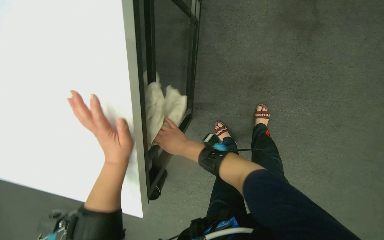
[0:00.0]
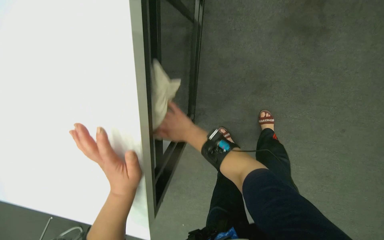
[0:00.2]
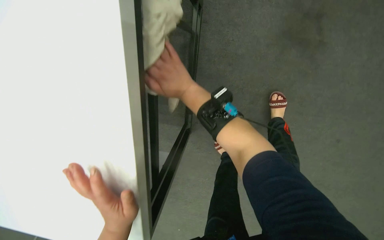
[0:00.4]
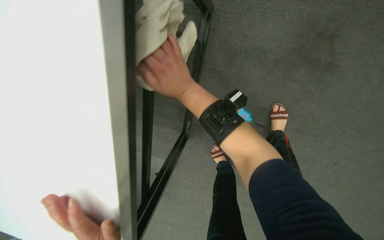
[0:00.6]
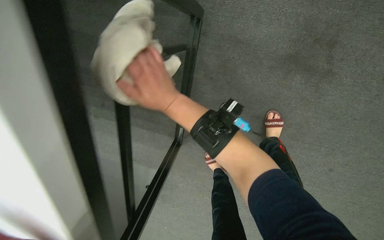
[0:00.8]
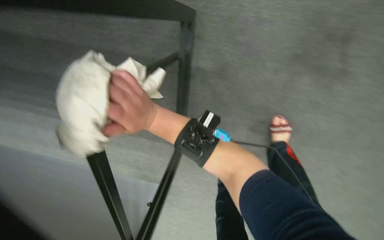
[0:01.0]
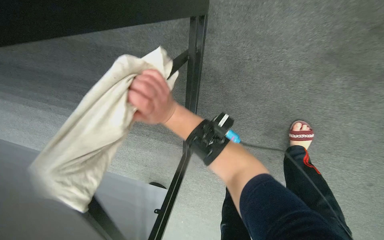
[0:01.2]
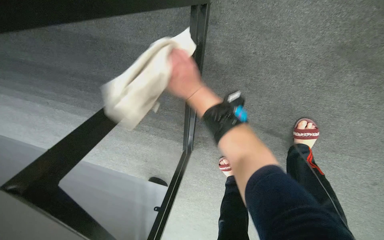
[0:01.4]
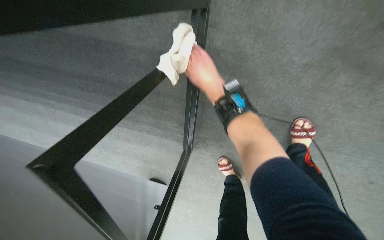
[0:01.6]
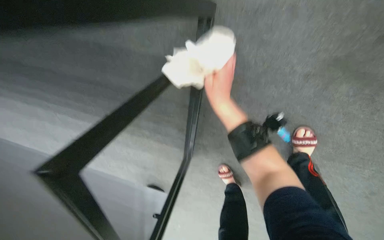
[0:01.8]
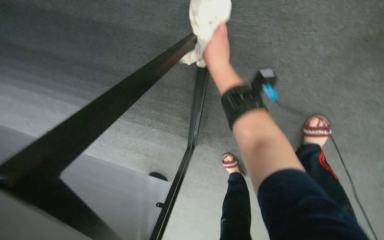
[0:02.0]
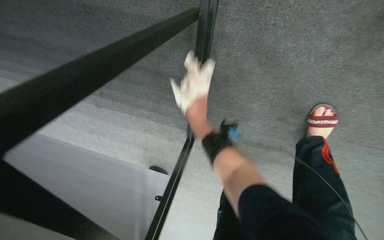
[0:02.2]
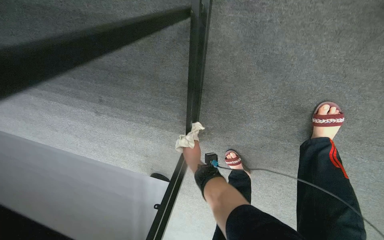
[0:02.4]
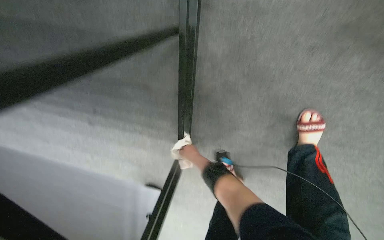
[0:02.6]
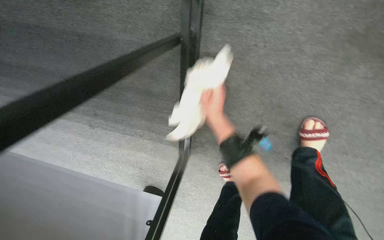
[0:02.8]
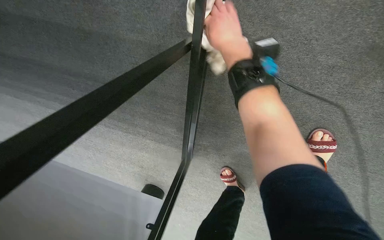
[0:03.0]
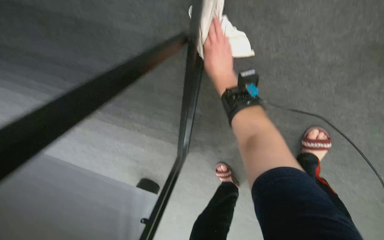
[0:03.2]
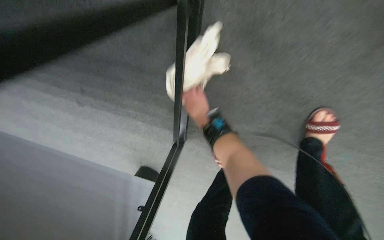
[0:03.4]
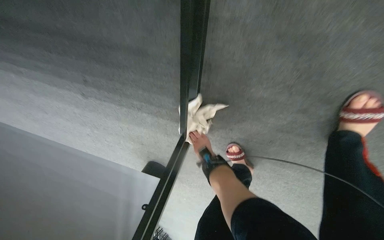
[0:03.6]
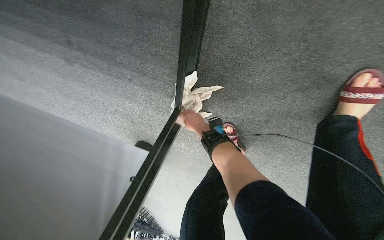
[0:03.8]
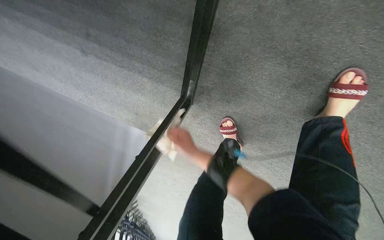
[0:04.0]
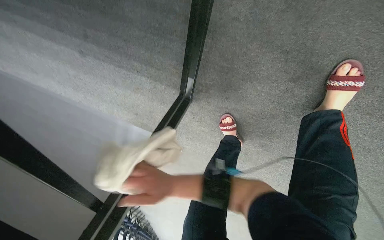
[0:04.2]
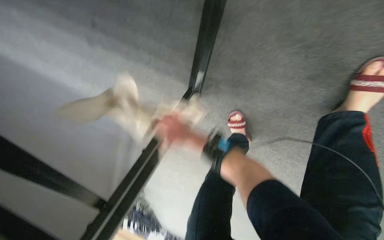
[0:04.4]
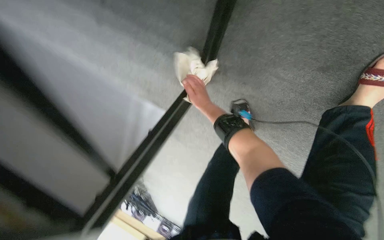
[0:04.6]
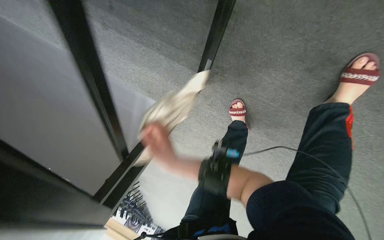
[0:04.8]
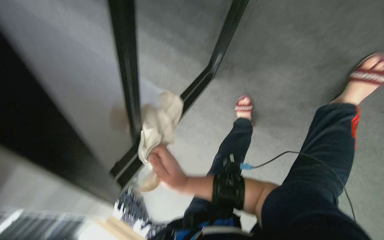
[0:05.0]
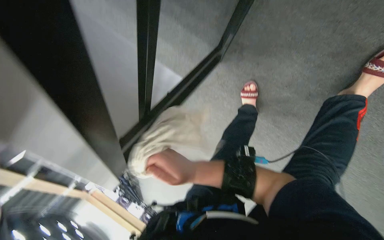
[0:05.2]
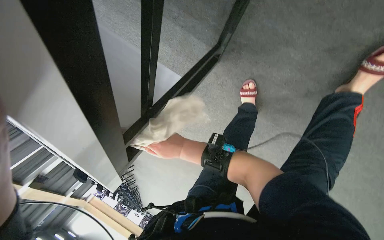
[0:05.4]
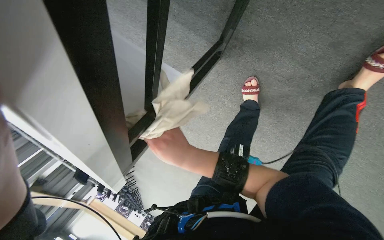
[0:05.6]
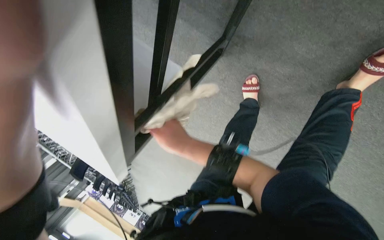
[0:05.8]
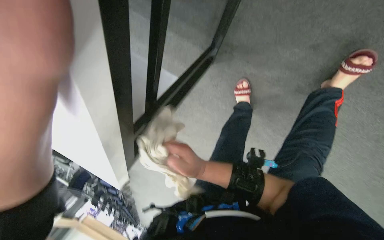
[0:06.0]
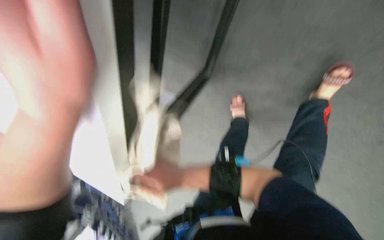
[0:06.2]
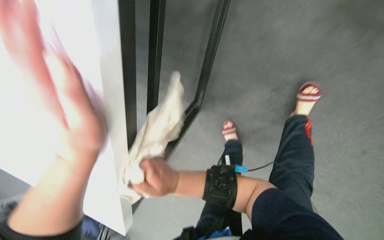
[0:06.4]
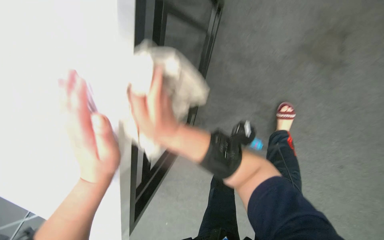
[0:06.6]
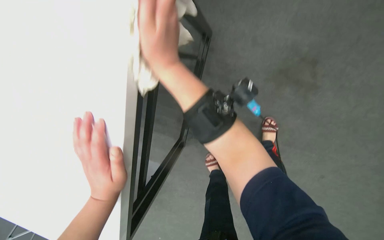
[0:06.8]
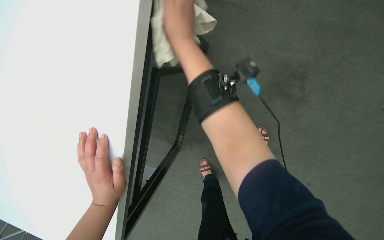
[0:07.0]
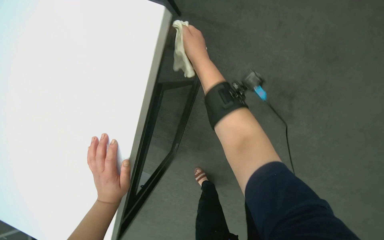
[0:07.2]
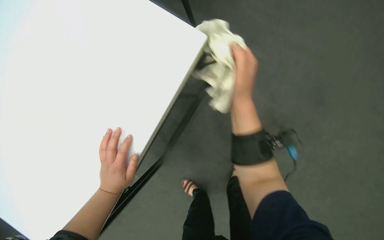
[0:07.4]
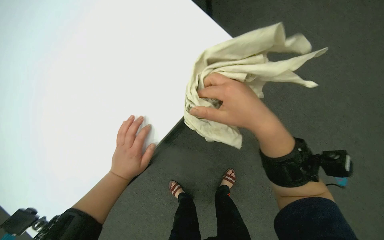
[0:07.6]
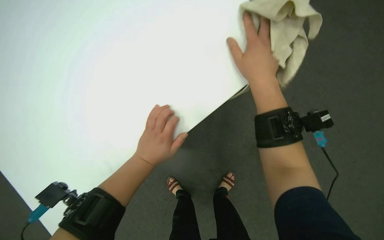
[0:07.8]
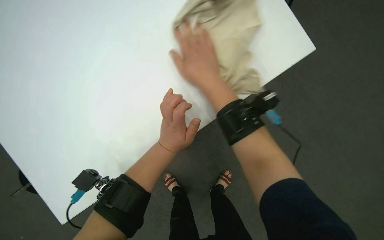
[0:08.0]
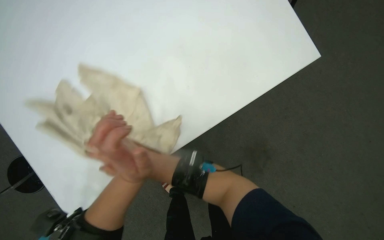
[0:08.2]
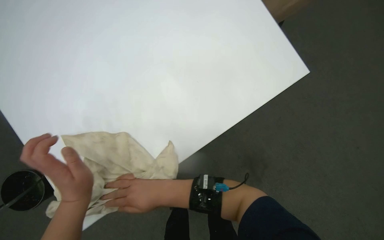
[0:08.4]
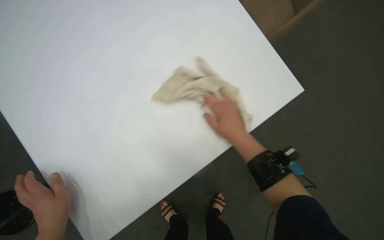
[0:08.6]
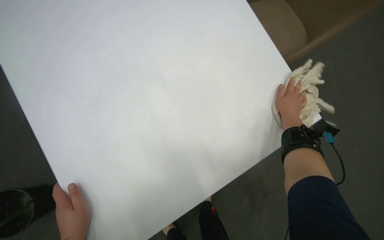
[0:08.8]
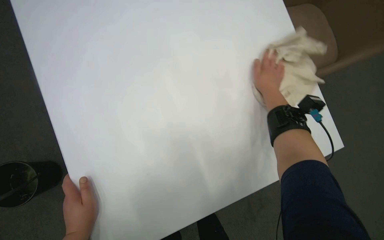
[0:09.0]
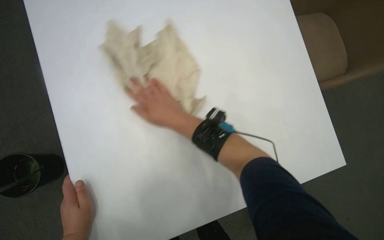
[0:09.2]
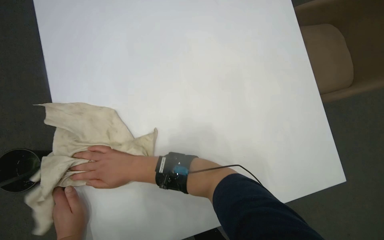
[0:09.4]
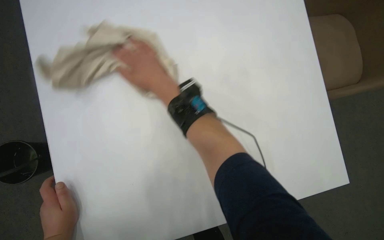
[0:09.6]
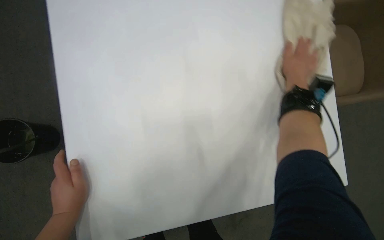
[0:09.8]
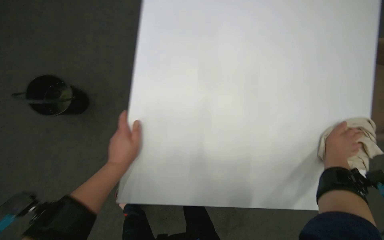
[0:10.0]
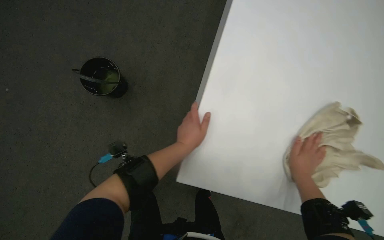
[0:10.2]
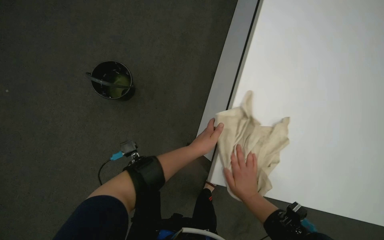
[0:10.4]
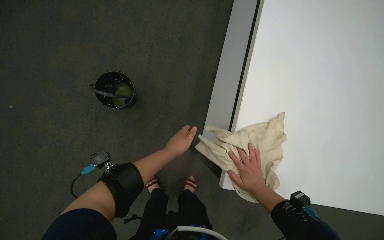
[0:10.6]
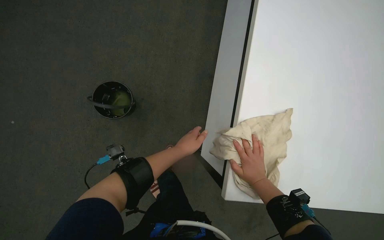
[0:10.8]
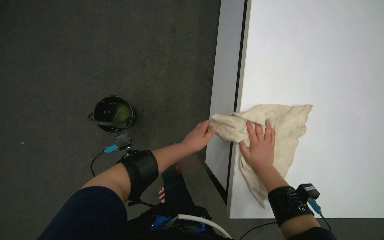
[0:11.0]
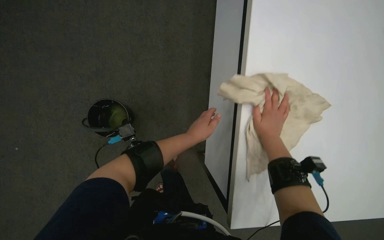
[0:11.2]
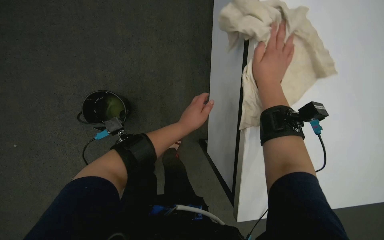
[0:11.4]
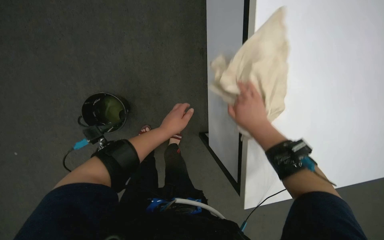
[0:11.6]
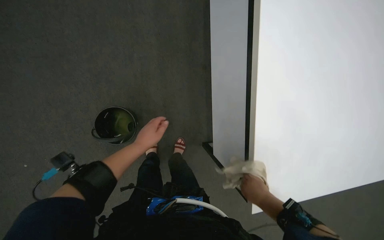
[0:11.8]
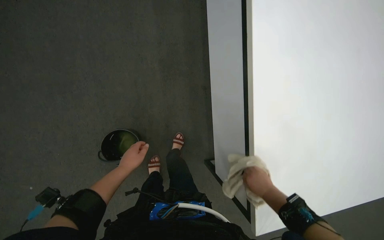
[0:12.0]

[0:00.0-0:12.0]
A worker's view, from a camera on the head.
Job: wiping surfaces.
The whole recording: Wiping conference room tables. The worker wipes conference room tables with a cloth, periodically soaking and wringing cloths in a bucket.
0:00.0 to 0:01.6: The wearer moves approximately 50 cm. The view tilts approximately 15 degrees downward.
0:01.6 to 0:03.0: The right hand reaches some 25 cm down the picture, then returns.
0:03.0 to 0:04.4: The right hand goes approximately 60 cm down the picture and farther from the camera.
0:04.4 to 0:06.0: The right hand heads nearer to the camera, covering roughly 15 cm, and travels up the picture and back again, roughly 10 cm each way.
0:06.0 to 0:07.6: The camera is aimed some 25 degrees further to the right. The view tilts about 50 degrees upward.
0:10.4 to 0:12.0: The right hand travels up the picture and back again, about 15 cm each way.

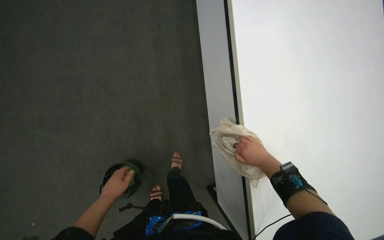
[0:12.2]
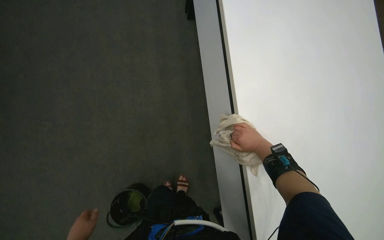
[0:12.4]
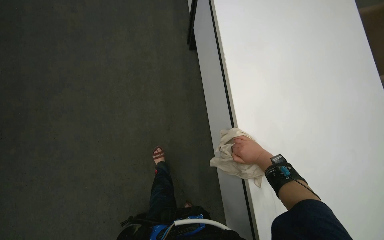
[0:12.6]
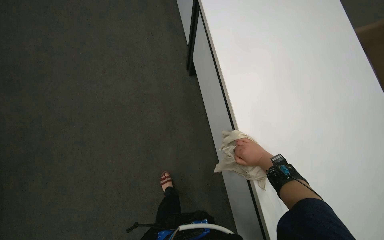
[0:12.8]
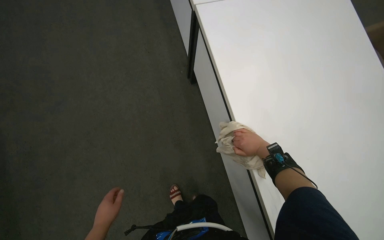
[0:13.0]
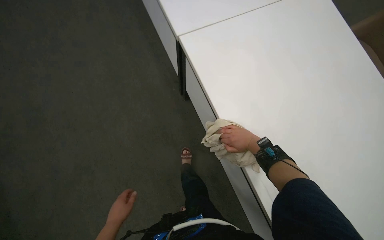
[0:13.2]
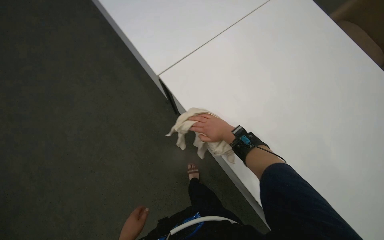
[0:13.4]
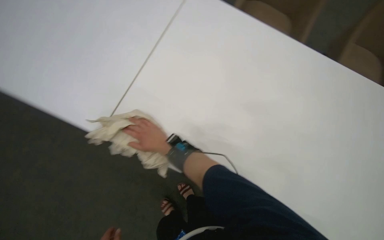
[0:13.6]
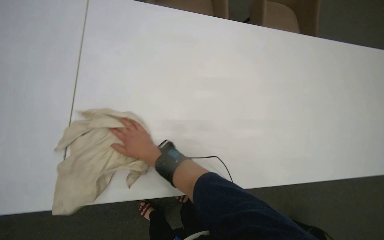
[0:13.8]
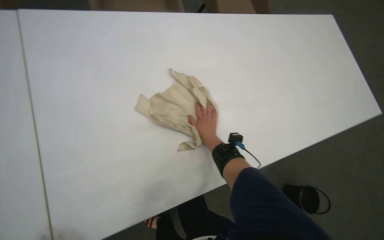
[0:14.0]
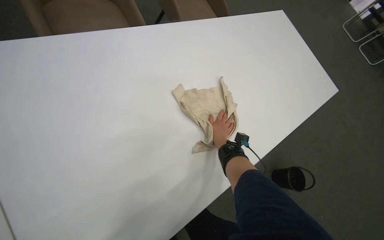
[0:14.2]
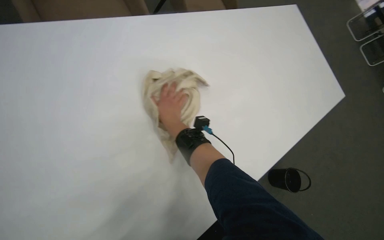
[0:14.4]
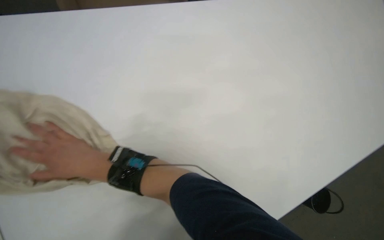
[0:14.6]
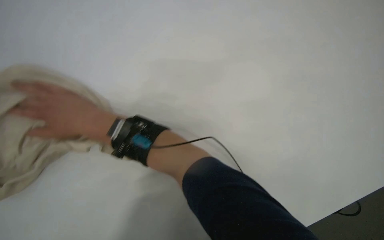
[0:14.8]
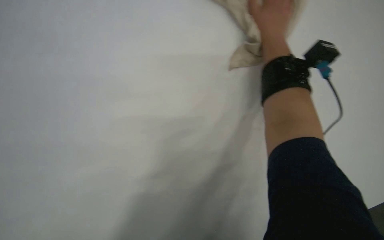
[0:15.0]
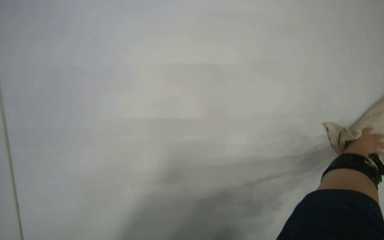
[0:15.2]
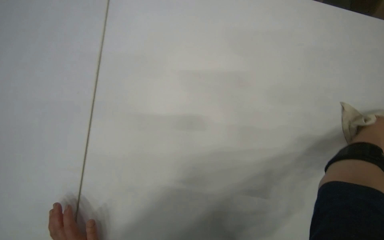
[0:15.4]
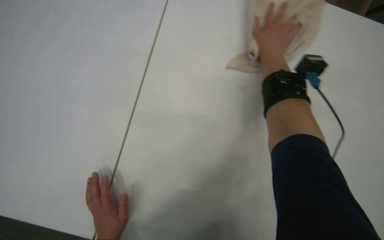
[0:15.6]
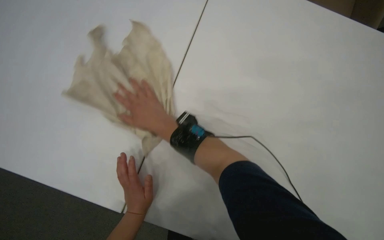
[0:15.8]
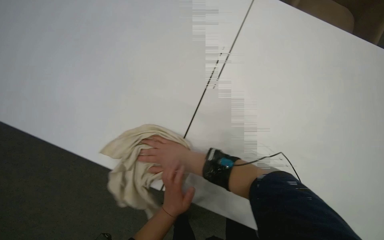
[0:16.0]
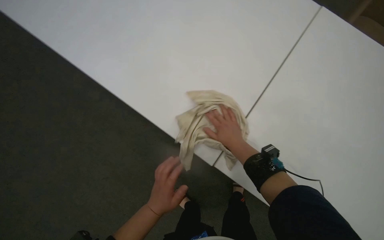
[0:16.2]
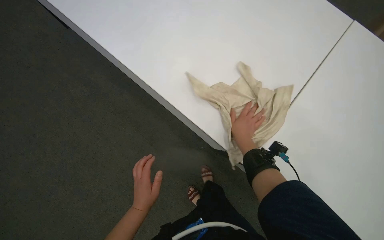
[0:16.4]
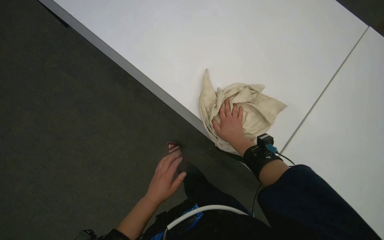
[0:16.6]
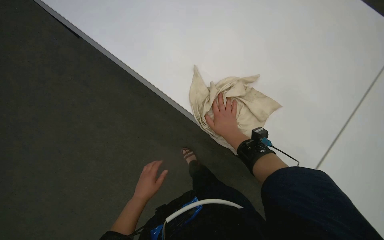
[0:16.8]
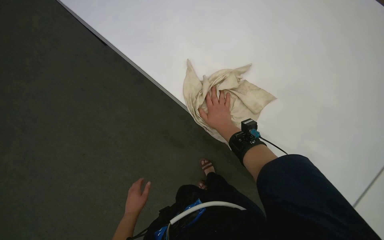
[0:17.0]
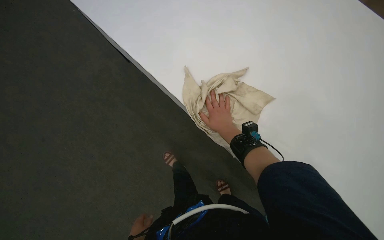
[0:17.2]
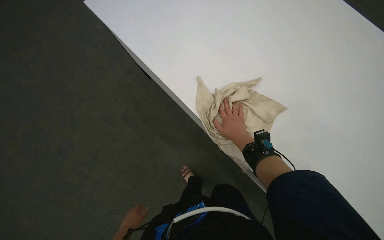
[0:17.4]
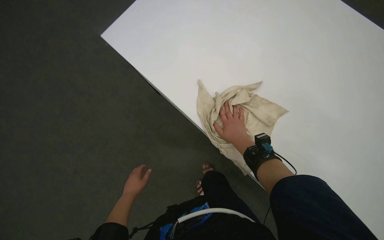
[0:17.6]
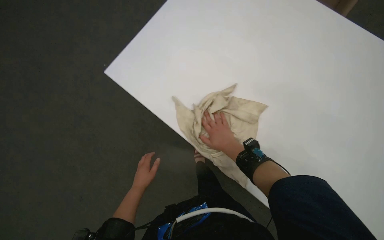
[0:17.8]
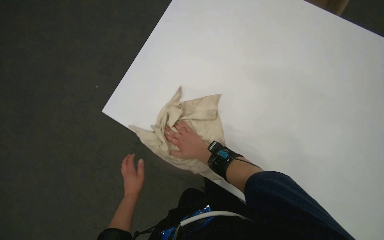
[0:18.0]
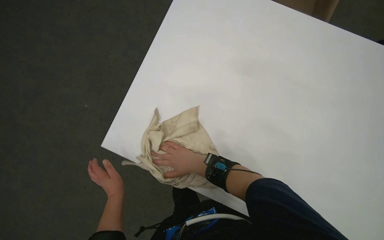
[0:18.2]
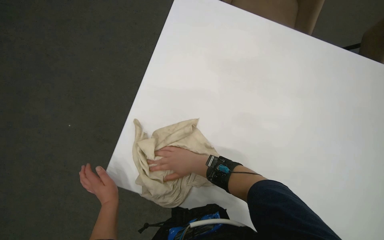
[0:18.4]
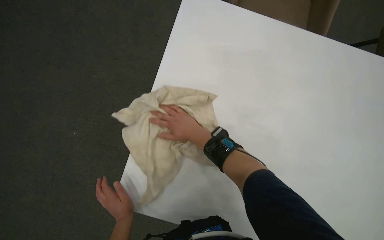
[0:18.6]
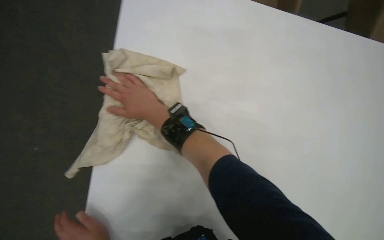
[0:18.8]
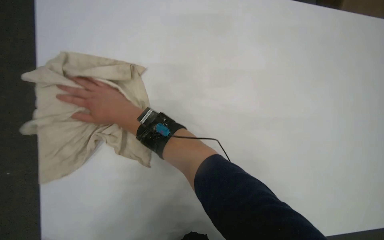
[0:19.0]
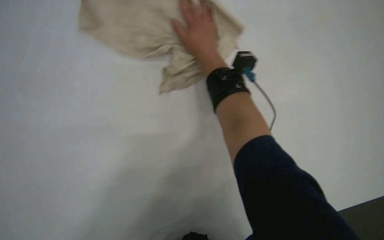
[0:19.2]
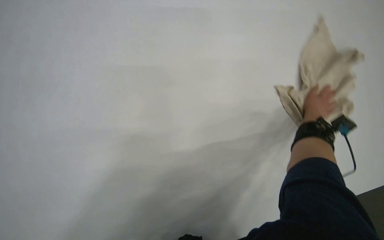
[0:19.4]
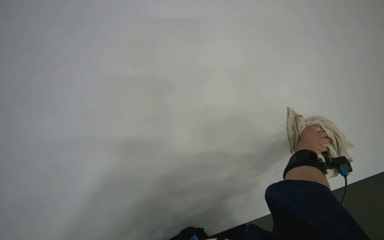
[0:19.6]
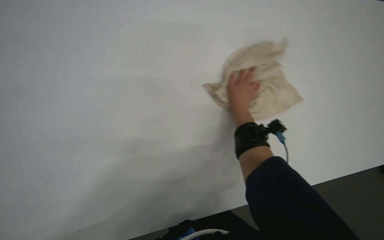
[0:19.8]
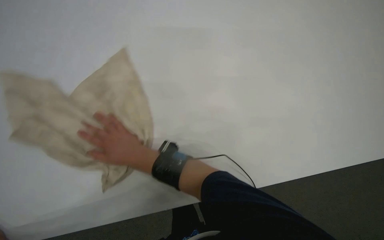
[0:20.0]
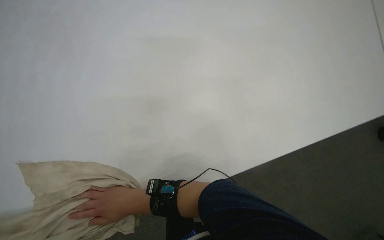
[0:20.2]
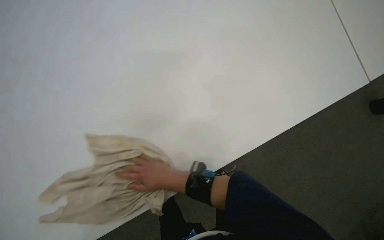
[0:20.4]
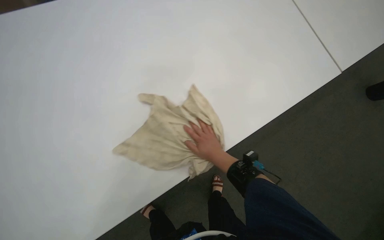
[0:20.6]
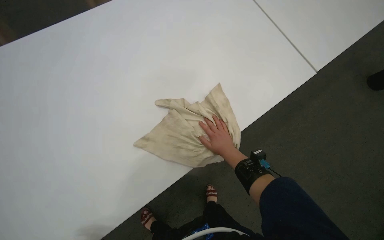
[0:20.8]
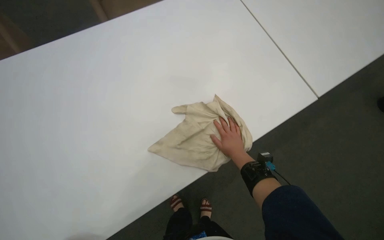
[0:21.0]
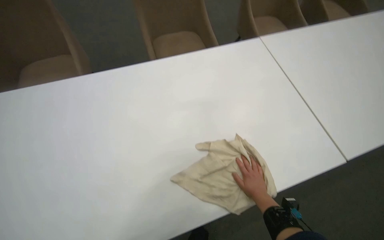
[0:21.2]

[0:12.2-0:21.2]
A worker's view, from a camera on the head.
Job: wiping surfaces.
The whole recording: Wiping conference room tables. The worker wipes conference room tables with a cloth, periodically soaking and wringing cloths in a bucket.
0:12.2 to 0:13.8: The wearer looks about 75 degrees further to the right. The wearer looks roughly 25 degrees further upward.
0:15.2 to 0:16.6: The camera is carried roughly 80 cm.
0:16.6 to 0:18.2: The wearer's head swings roughly 55 degrees to the right.
0:18.2 to 0:19.8: The wearer's head swings roughly 20 degrees to the right.
